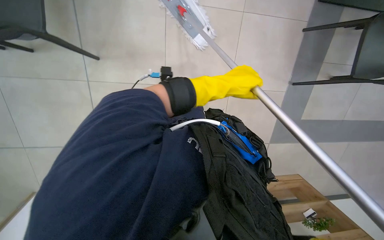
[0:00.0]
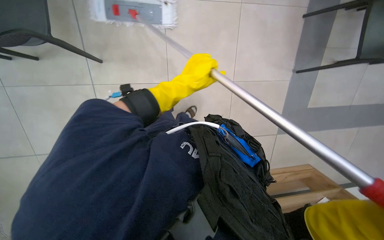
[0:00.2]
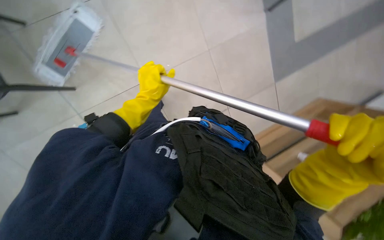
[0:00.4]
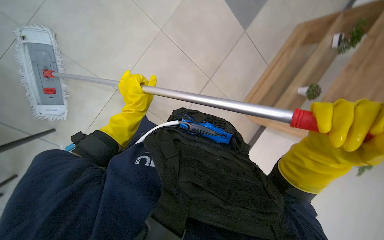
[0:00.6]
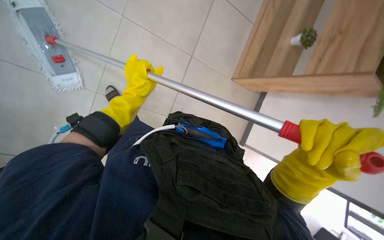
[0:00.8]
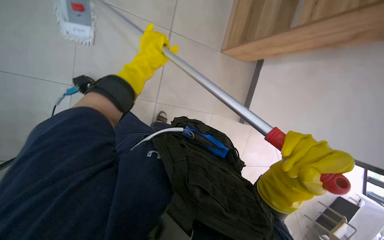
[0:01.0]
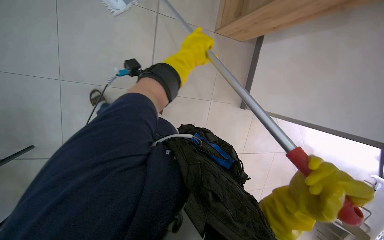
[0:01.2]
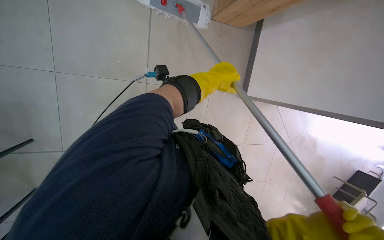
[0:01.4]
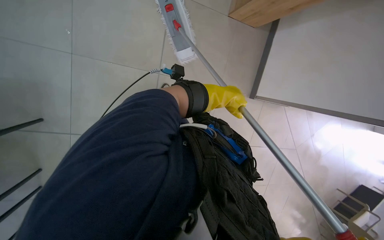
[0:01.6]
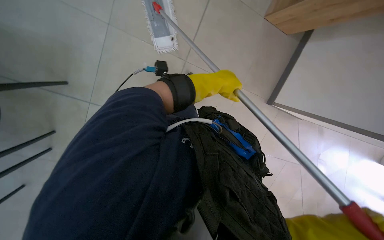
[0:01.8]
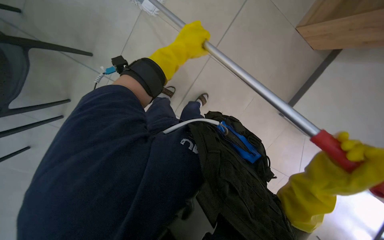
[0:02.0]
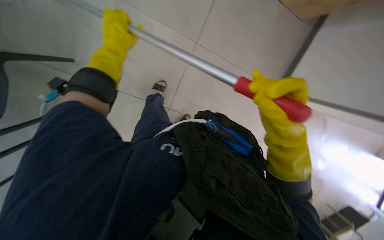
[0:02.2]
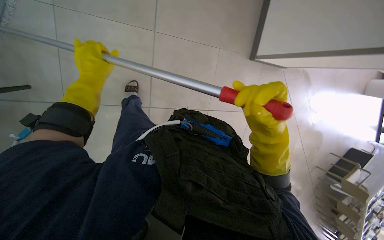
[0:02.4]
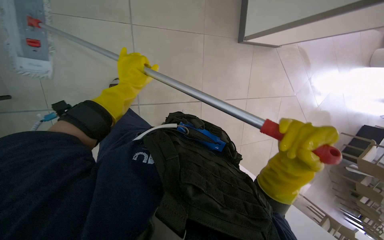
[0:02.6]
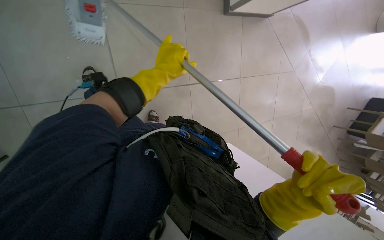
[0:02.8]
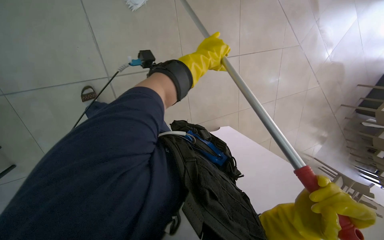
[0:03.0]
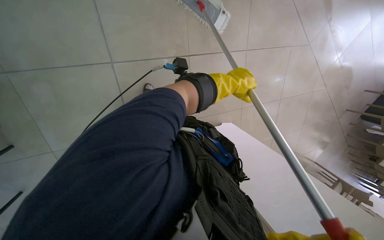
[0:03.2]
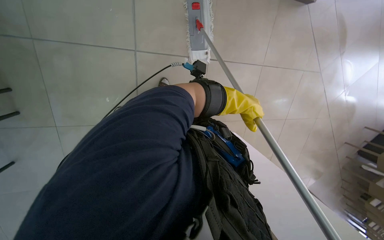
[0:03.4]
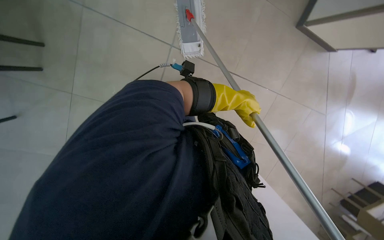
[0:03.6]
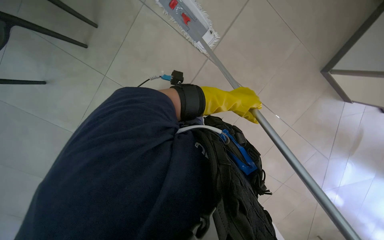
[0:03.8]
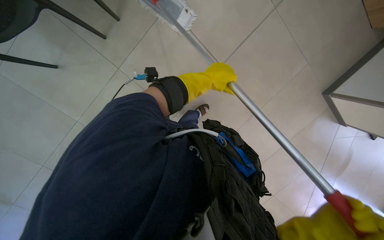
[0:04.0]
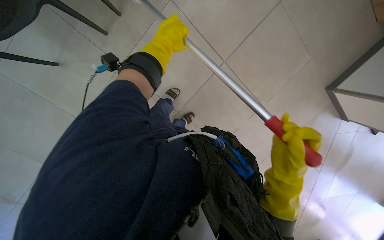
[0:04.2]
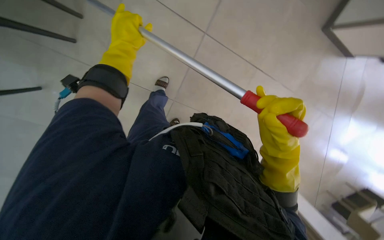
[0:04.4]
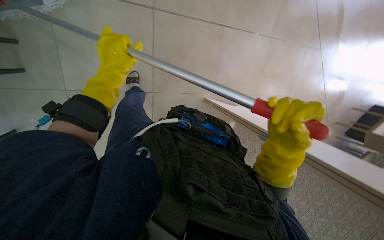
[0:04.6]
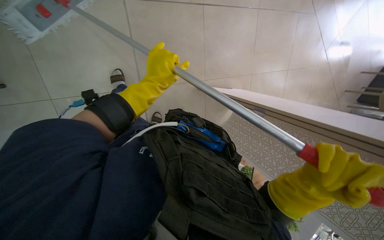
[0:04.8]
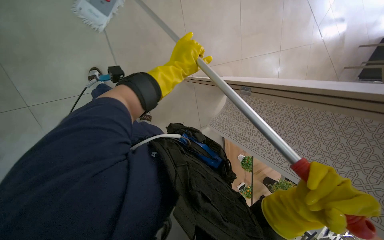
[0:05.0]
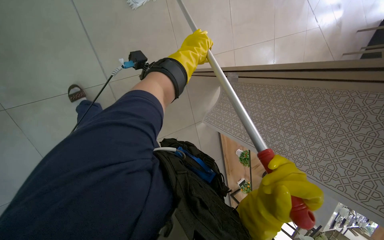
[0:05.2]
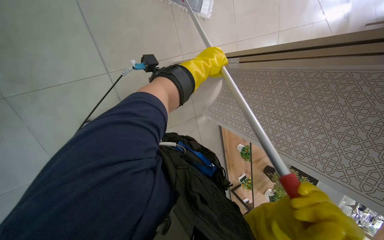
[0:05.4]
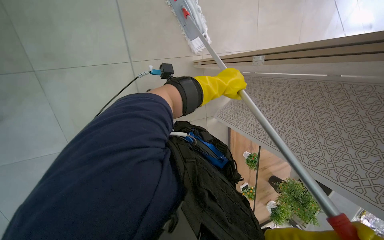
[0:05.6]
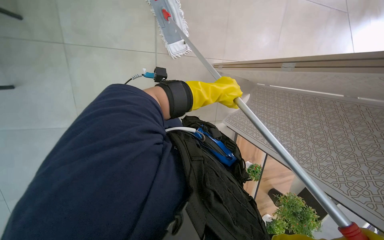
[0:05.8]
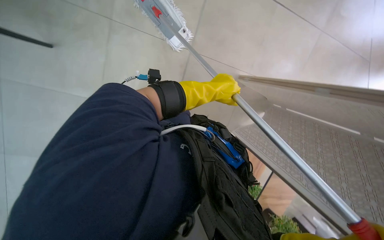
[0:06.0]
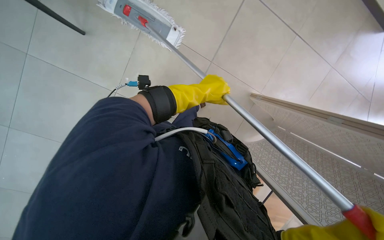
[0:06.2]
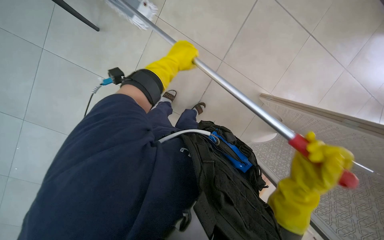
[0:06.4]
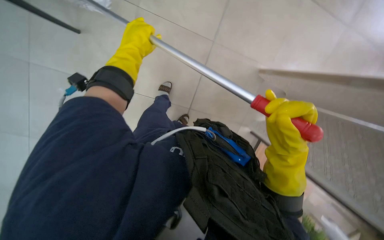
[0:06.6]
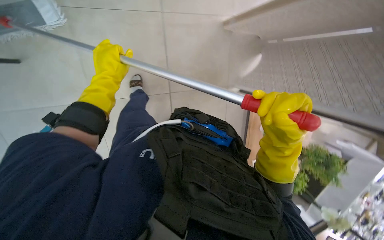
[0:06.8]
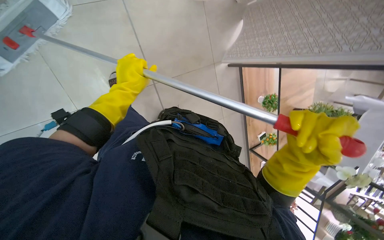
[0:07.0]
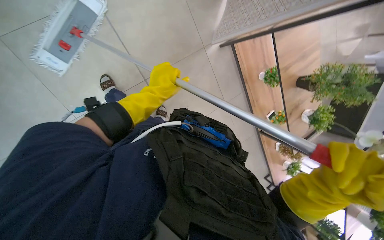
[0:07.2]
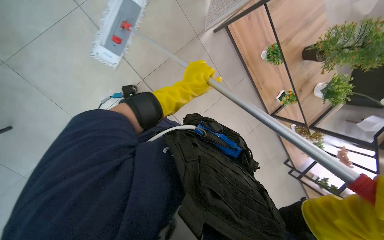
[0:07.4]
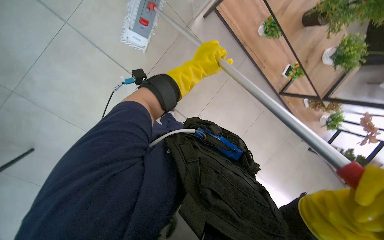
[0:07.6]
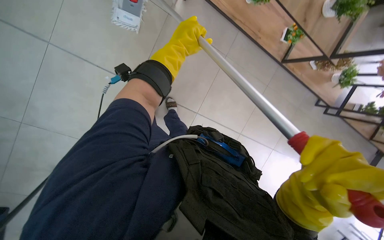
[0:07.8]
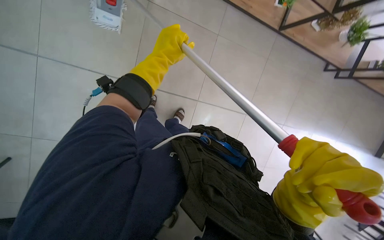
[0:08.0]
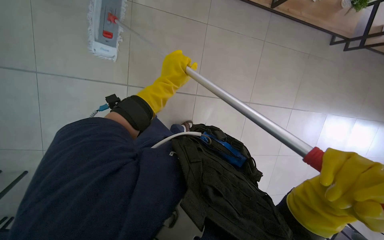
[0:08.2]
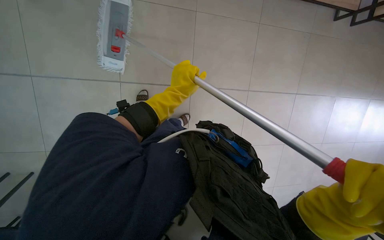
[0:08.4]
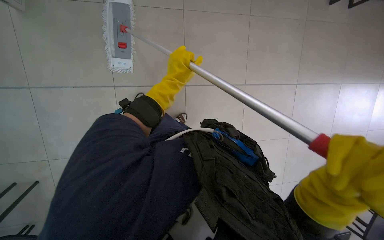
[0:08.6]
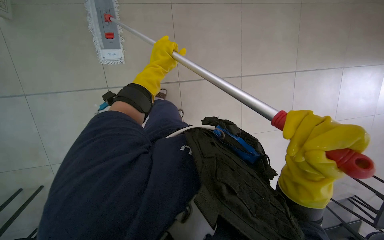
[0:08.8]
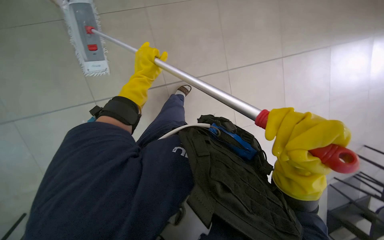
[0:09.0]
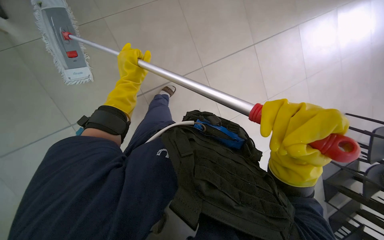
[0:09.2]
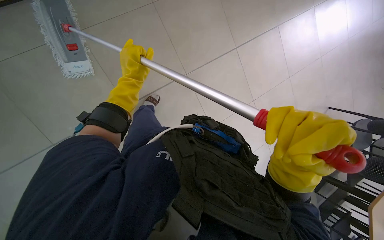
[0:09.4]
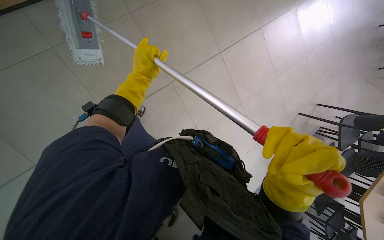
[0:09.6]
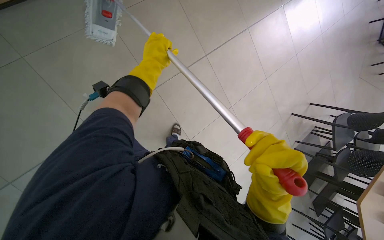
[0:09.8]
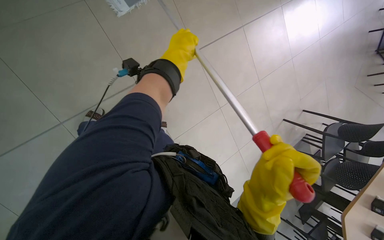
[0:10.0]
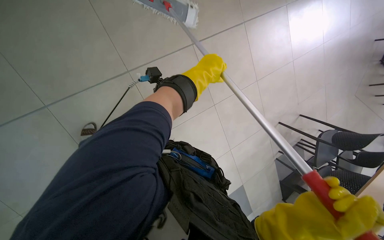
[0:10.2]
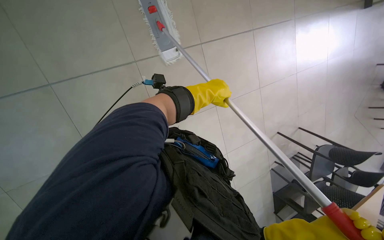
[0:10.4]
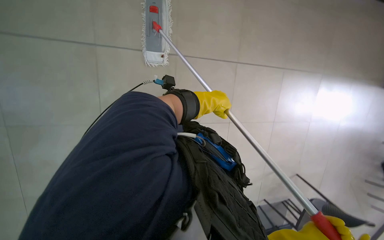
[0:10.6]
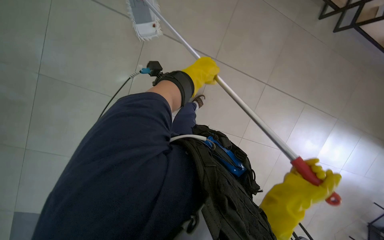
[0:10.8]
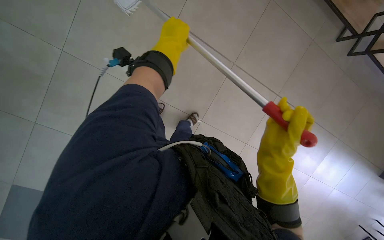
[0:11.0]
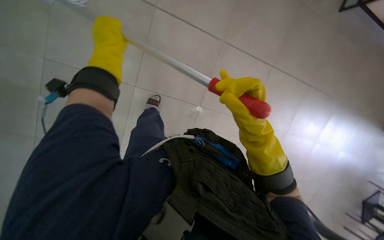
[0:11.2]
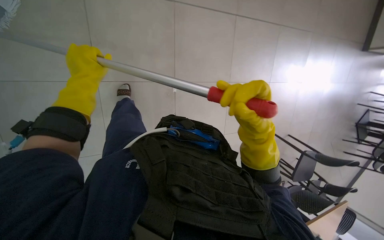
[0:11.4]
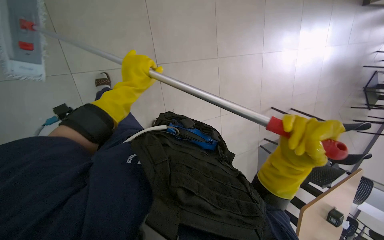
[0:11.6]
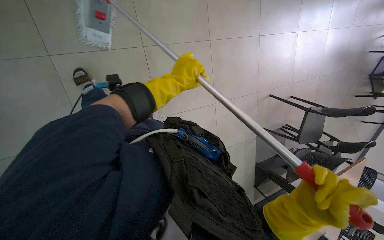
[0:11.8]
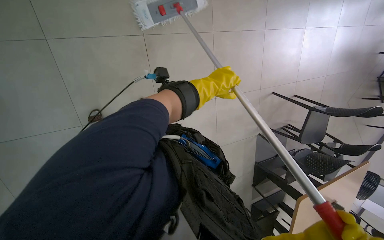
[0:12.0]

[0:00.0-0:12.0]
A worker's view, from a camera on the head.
Job: preparing cleaning supplies.
The whole recording: Changing mop head. The worker removes the dirty mop head, places it in the bucket, and attaches a clean mop head to the mop handle.
1.6 to 3.0 s: The camera pitches downward, by about 15 degrees. The scene turns some 30 degrees counterclockwise in the picture. The left hand reaches about 20 cm to the left, then returns.
3.0 to 4.4 s: The left hand goes some 35 cm to the left.
4.4 to 6.0 s: The left hand heads to the right and down the picture, covering about 15 cm.
6.0 to 7.6 s: The wearer looks some 15 degrees further downward. The scene rotates counterclockwise by some 40 degrees.
7.6 to 9.0 s: The camera sweeps to the left, by some 15 degrees. Everything in view rotates roughly 45 degrees counterclockwise.
9.0 to 10.4 s: The left hand moves to the right, roughly 30 cm.

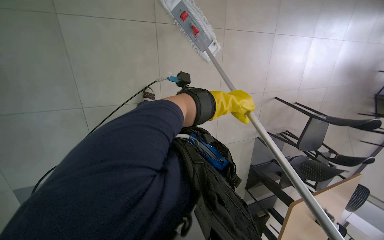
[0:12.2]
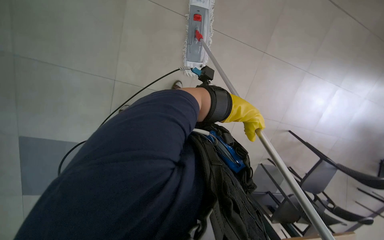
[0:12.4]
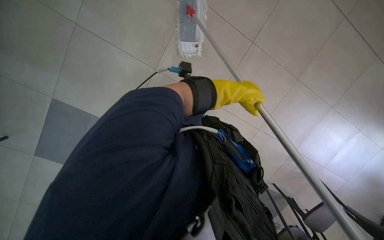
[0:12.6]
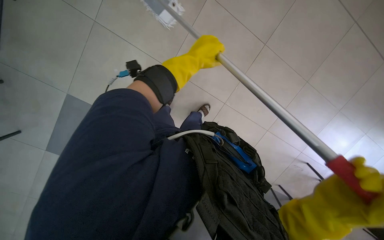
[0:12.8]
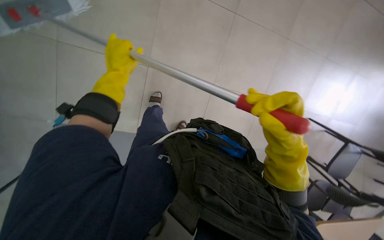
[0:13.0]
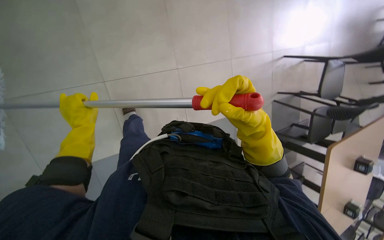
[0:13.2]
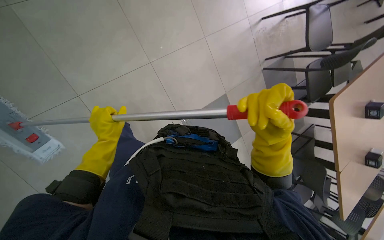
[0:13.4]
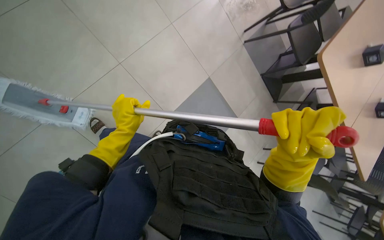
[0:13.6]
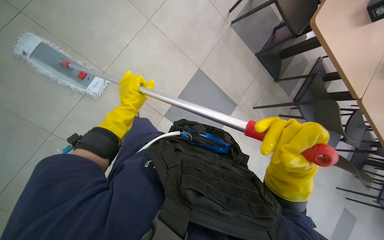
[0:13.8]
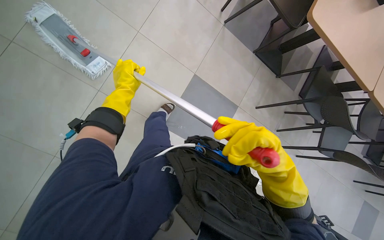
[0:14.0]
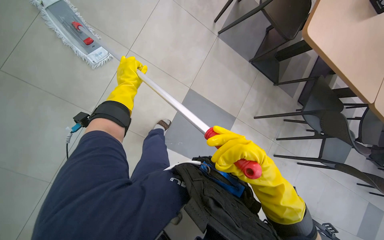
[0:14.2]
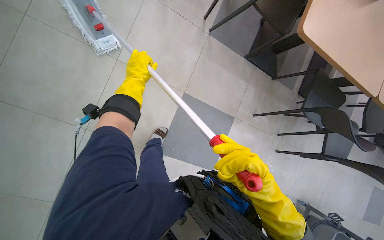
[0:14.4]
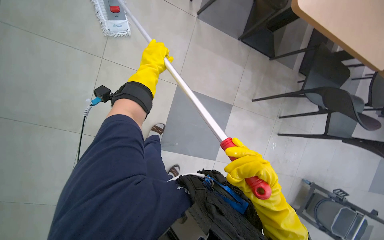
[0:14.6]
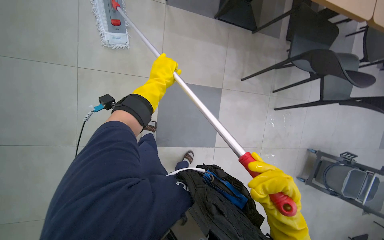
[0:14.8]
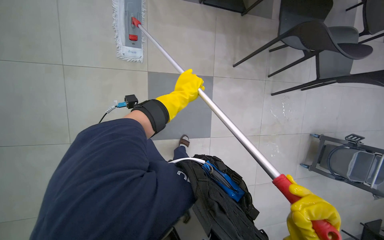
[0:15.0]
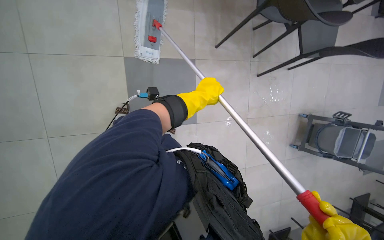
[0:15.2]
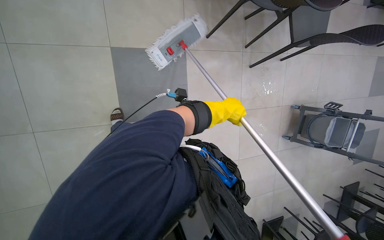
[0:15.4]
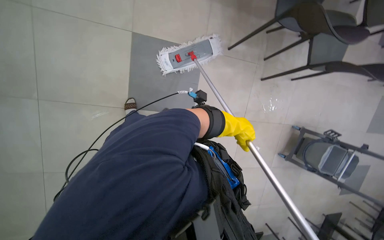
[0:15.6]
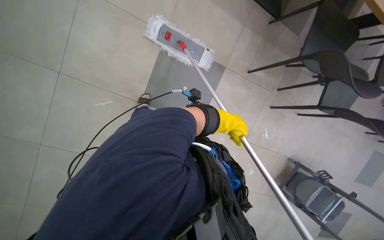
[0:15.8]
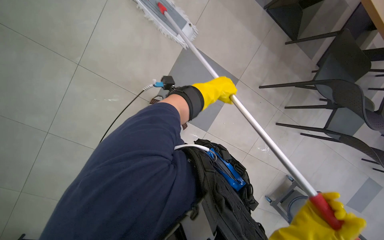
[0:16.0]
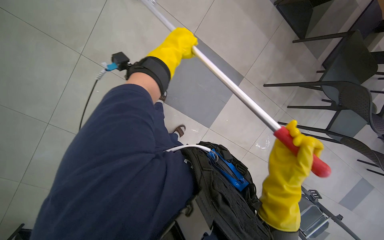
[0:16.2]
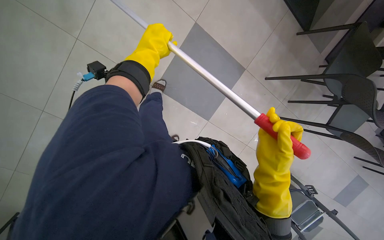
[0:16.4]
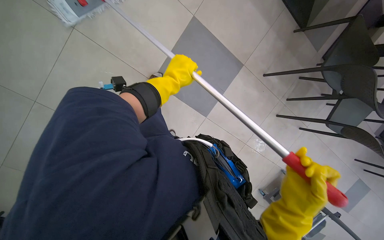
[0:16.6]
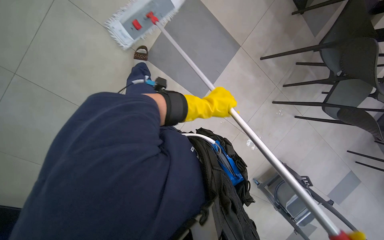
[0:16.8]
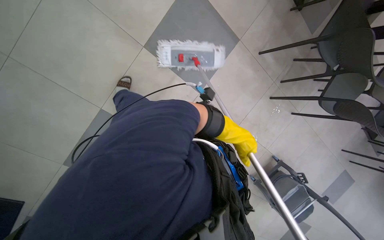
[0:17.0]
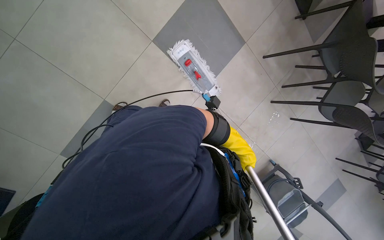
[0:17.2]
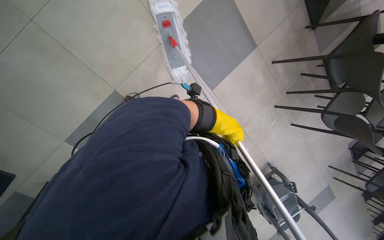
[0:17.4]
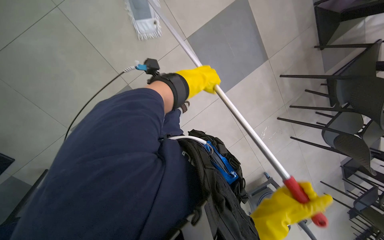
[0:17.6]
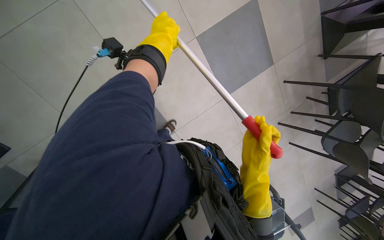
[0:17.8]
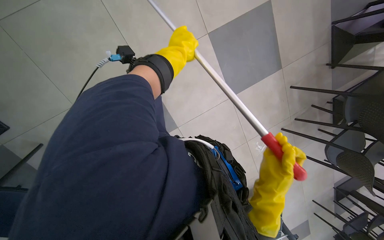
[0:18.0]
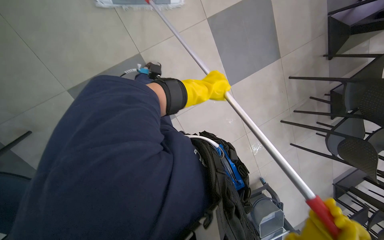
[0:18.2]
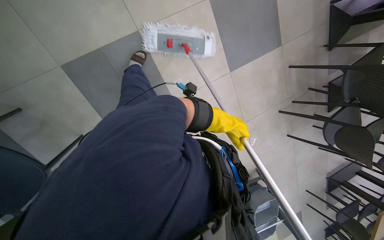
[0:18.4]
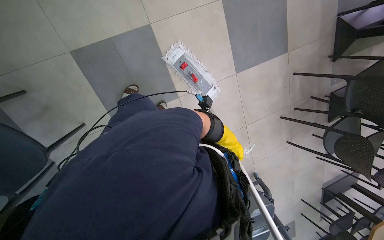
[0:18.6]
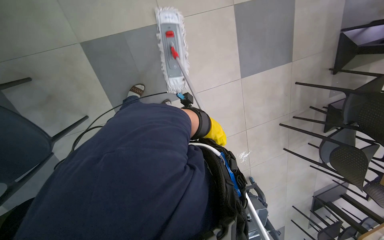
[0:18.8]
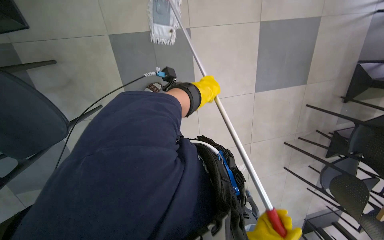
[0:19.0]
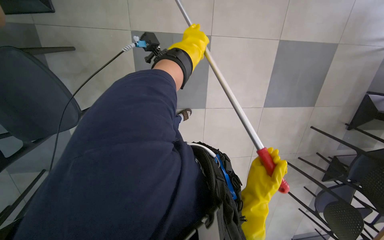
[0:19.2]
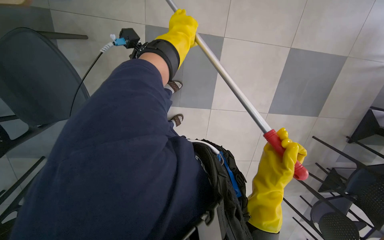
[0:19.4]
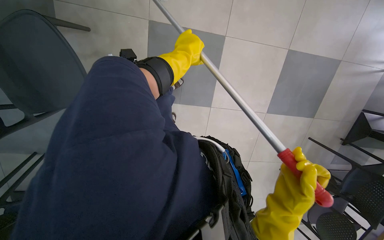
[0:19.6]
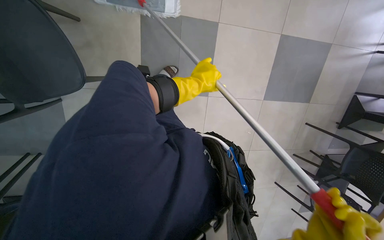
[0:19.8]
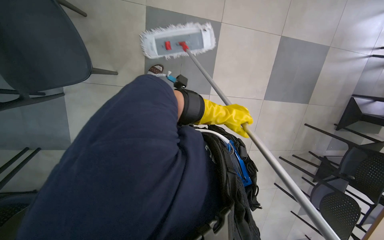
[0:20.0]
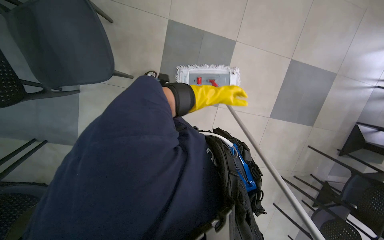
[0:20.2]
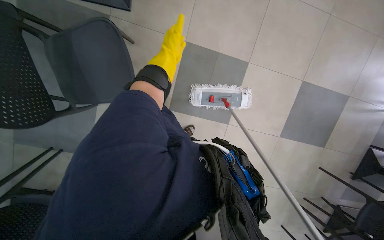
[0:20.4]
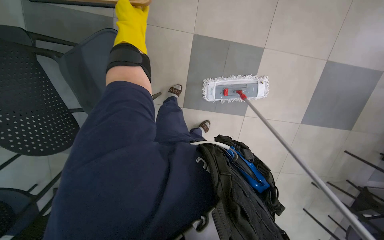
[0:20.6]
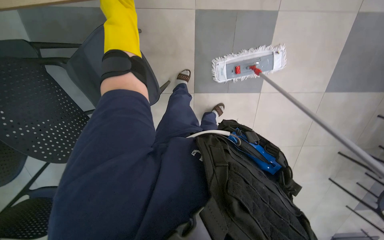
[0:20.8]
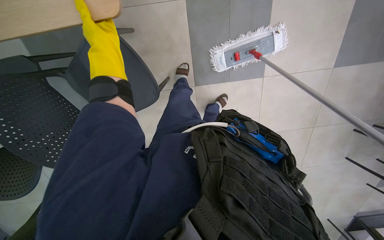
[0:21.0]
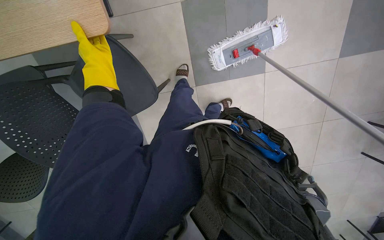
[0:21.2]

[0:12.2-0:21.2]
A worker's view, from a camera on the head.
Job: preparing cleaning supplies.
The whole recording: Changing mop head. The worker removes the dirty mop head, places it in the bucket, and attaches a clean mop head to the mop handle.
12.2 to 13.8 s: The camera travels about 40 cm. The scene turns some 40 degrees counterclockwise in the picture.
13.8 to 15.2 s: The scene rotates counterclockwise by some 30 degrees.
15.2 to 16.6 s: The scene rotates clockwise by roughly 35 degrees.
16.6 to 18.2 s: The camera travels some 70 cm.
18.2 to 19.8 s: The wearer moves about 50 cm. The scene rotates clockwise by about 30 degrees.
19.8 to 21.2 s: The camera sweeps to the left, by about 15 degrees.
